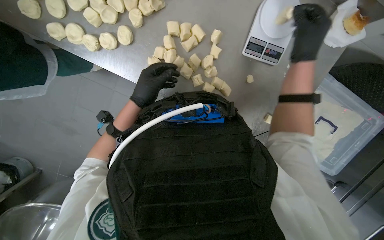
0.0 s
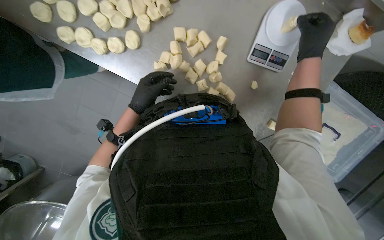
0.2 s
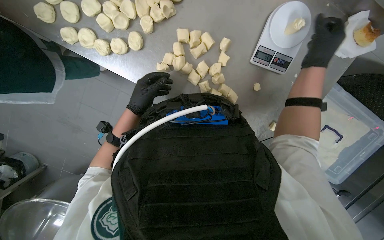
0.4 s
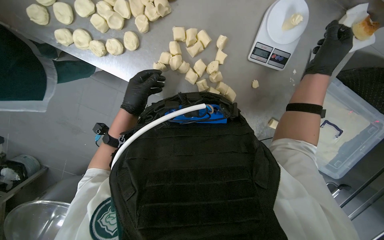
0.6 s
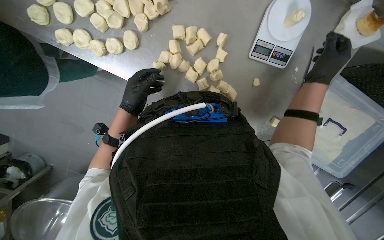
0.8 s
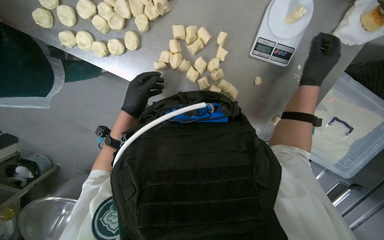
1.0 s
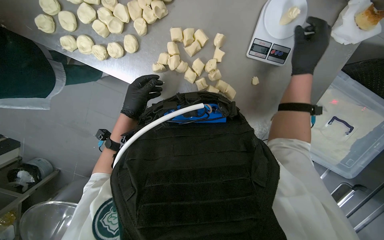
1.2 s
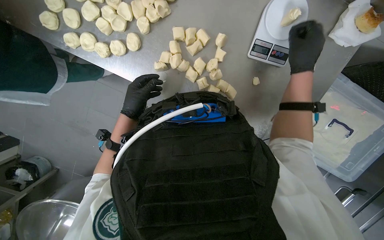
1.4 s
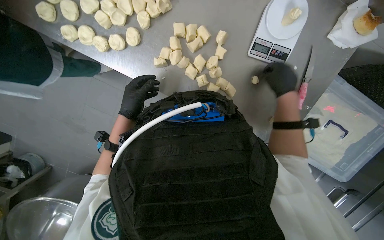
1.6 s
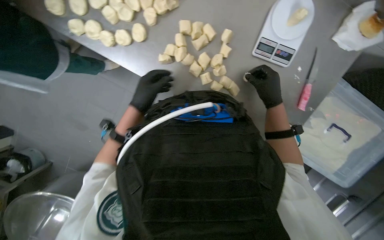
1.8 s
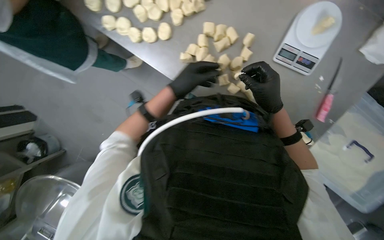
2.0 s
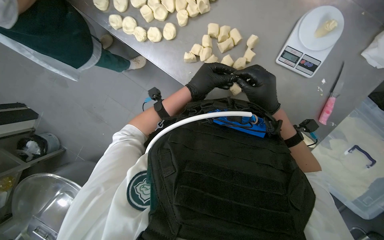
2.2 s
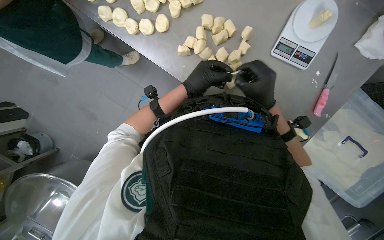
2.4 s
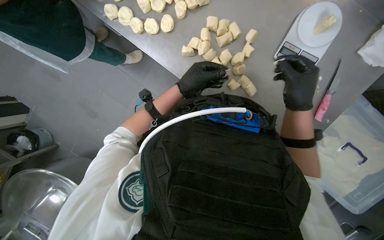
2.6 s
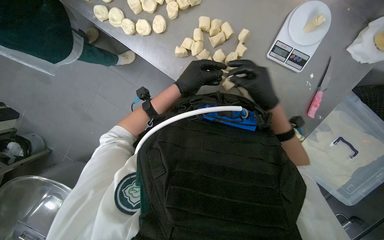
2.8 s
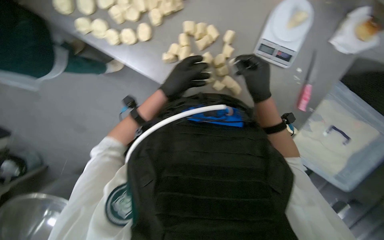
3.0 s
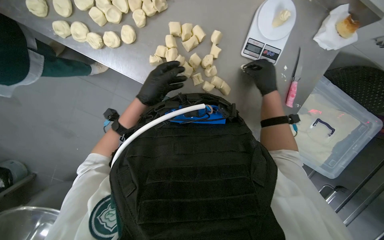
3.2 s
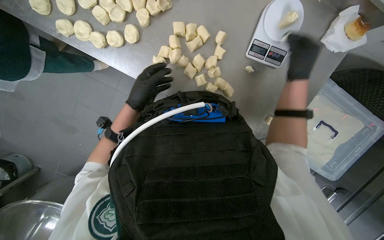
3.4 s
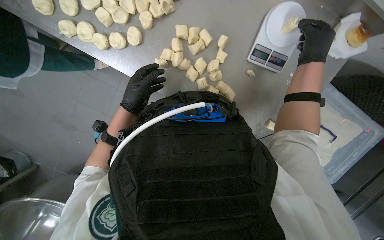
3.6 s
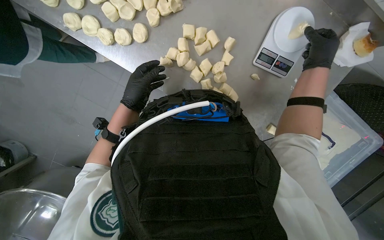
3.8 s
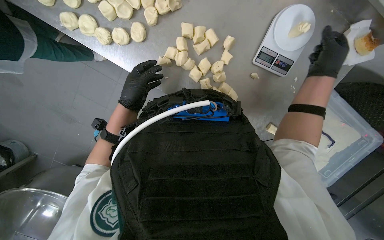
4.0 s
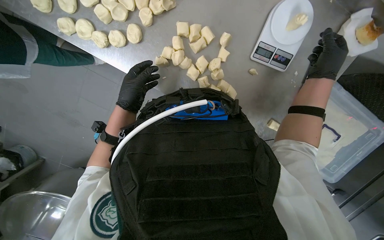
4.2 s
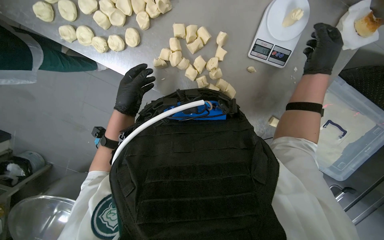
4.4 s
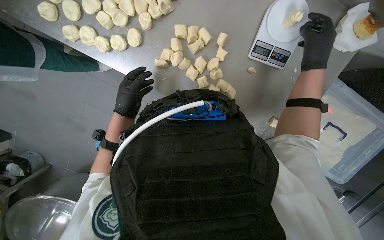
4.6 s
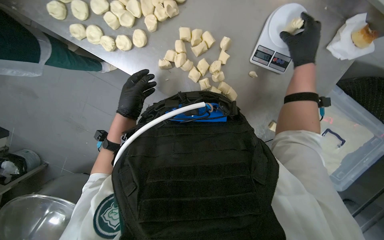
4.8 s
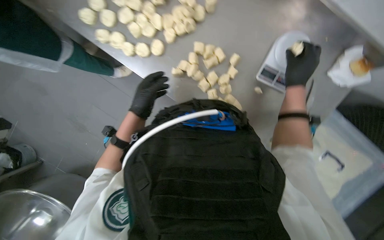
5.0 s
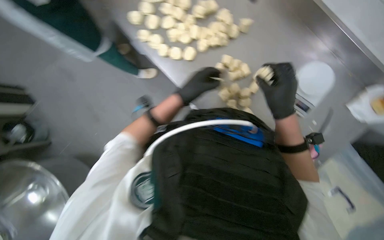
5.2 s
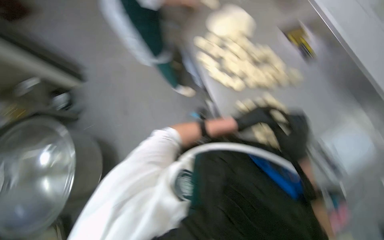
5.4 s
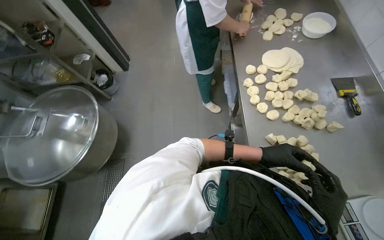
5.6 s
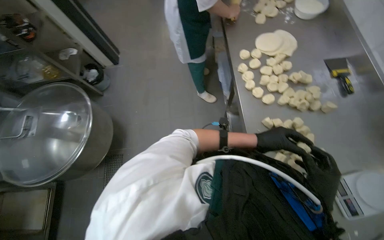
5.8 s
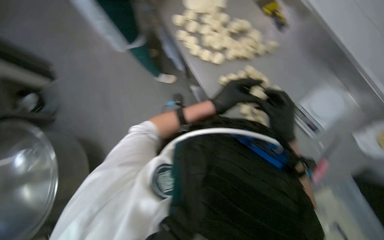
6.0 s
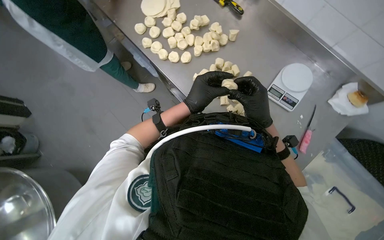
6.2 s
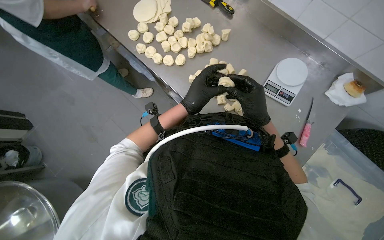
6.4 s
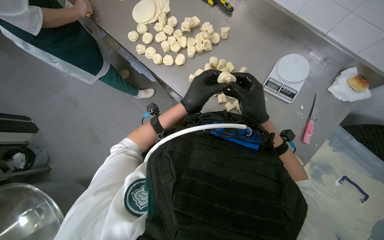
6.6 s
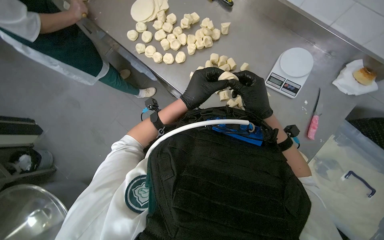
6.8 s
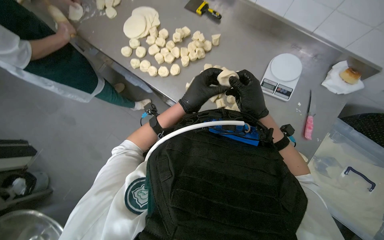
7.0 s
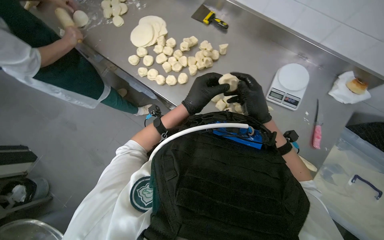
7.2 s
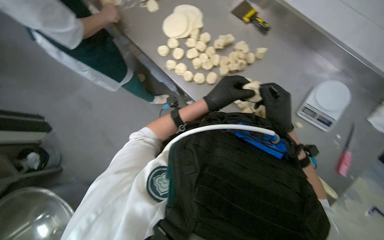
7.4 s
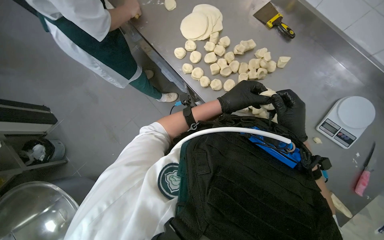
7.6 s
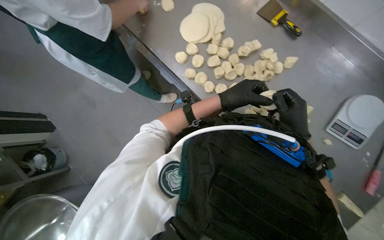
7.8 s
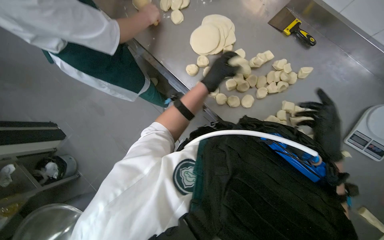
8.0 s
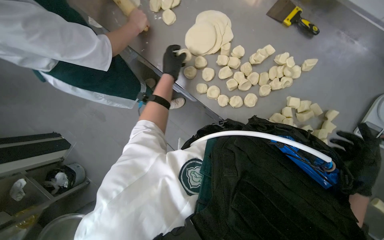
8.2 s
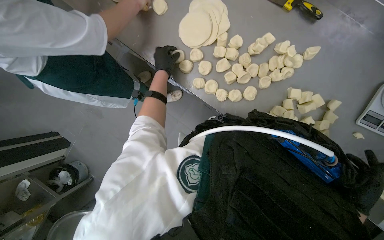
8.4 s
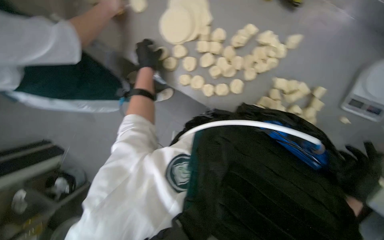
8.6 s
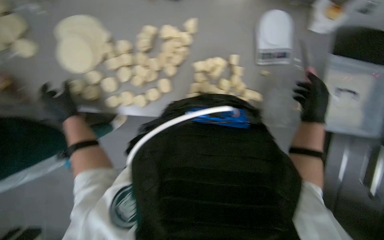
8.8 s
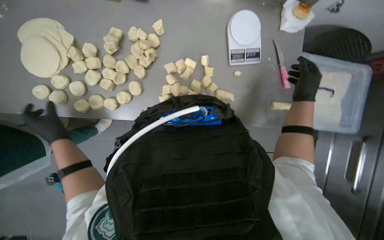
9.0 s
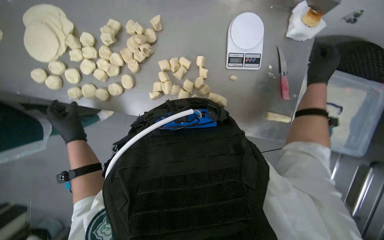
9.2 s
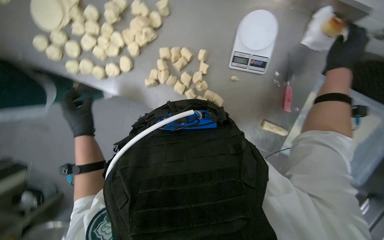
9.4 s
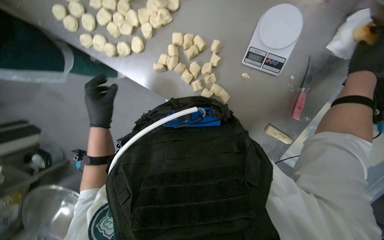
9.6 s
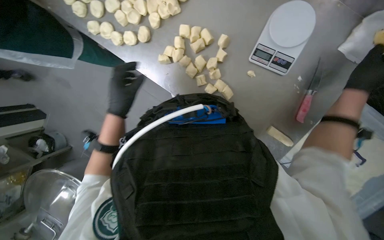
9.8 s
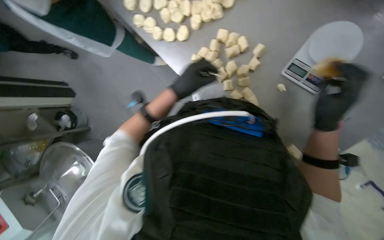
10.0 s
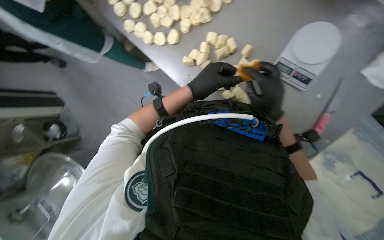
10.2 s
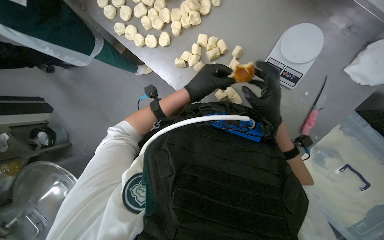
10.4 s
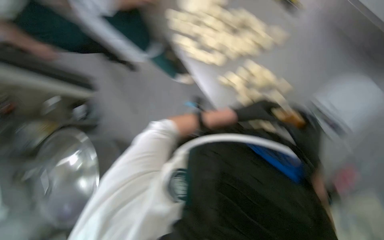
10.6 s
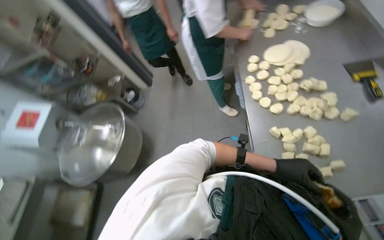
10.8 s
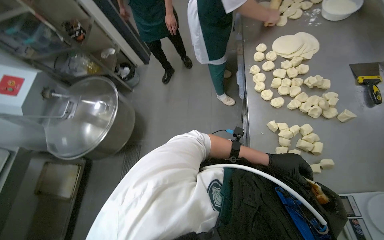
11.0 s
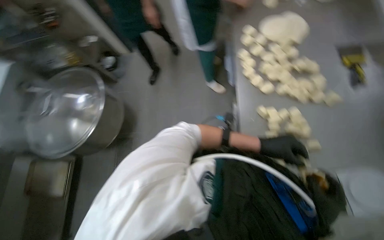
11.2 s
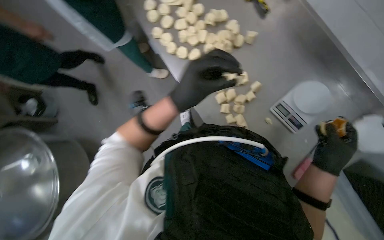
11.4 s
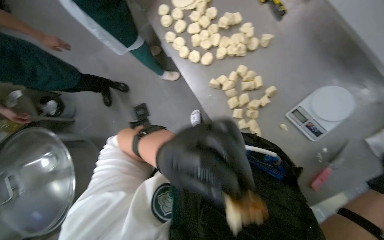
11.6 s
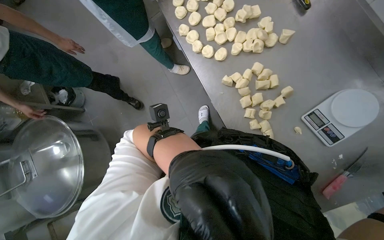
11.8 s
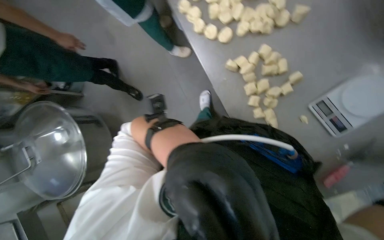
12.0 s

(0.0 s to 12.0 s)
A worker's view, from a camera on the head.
Job: preparing food.
The whole recording: Weighing and shaping dough portions. The worker weighs individual dough pieces on a scale and shapes them.
0.0 s - 1.6 s: The right hand moves farther from the camera, roughly 15 cm.
1.6 s - 3.0 s: The left hand moves to the right, roughly 10 cm; the right hand moves left and right over approximately 10 cm, changing direction 2 times.
3.0 s - 4.4 s: The left hand shifts approximately 10 cm to the left. The right hand travels to the right and up the picture by some 20 cm.
4.4 s - 6.0 s: The camera pitches upward, by approximately 20 degrees. The scene turns approximately 35 degrees clockwise in the picture.
7.6 s - 9.0 s: The wearer looks roughly 55 degrees further to the right.
9.0 s - 10.4 s: The scene turns some 35 degrees clockwise in the picture.

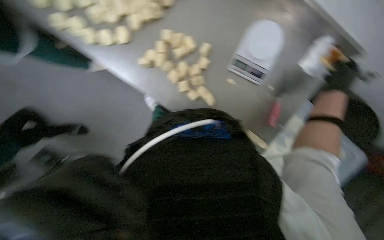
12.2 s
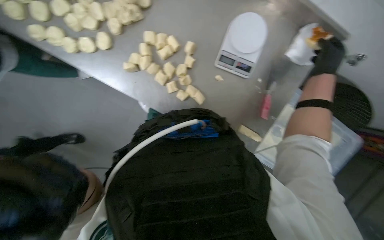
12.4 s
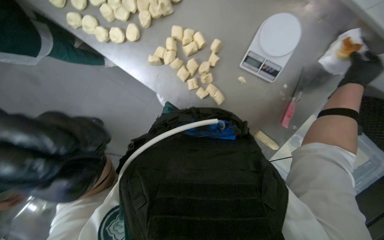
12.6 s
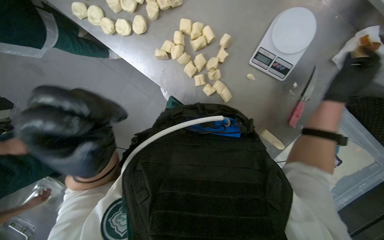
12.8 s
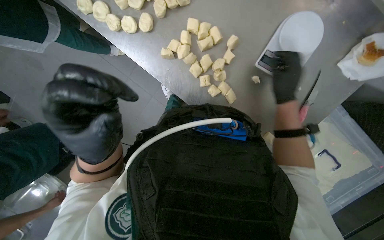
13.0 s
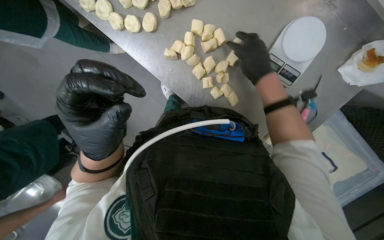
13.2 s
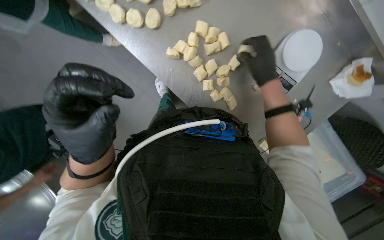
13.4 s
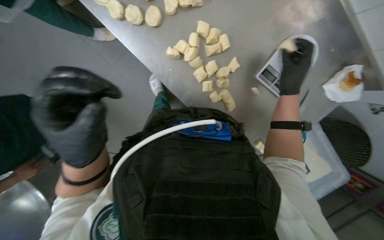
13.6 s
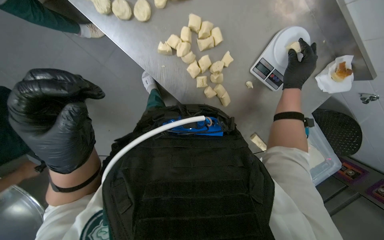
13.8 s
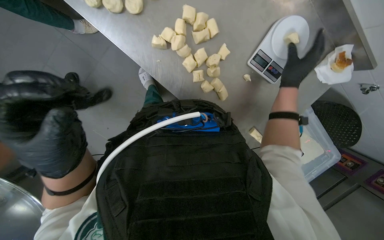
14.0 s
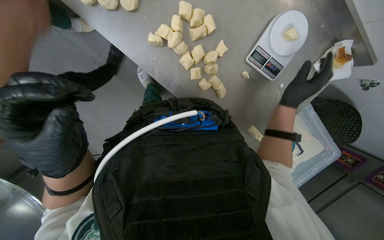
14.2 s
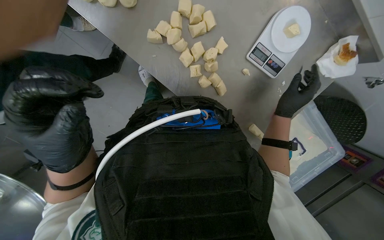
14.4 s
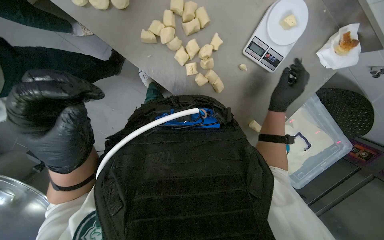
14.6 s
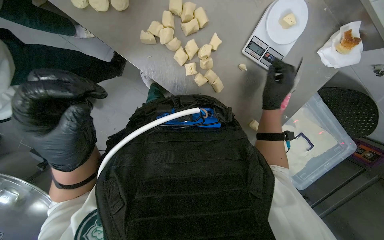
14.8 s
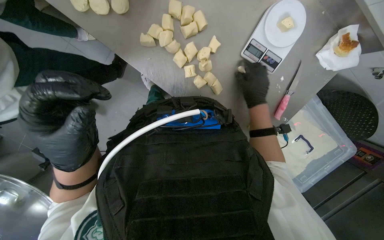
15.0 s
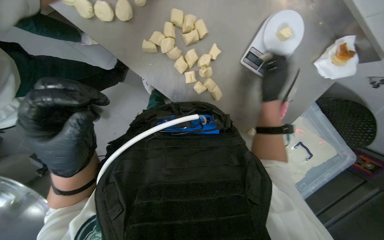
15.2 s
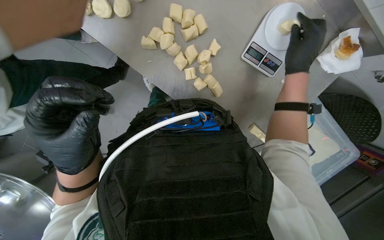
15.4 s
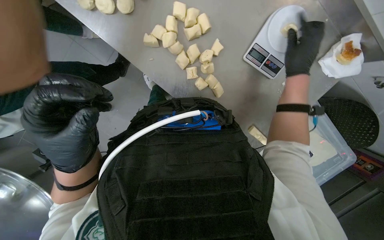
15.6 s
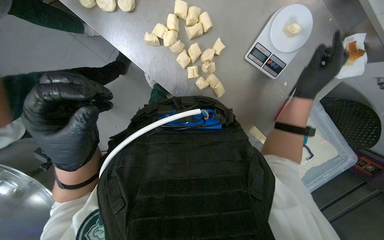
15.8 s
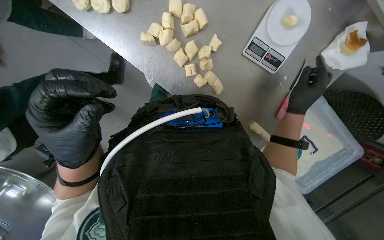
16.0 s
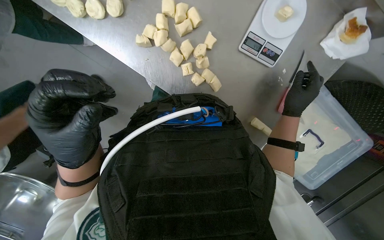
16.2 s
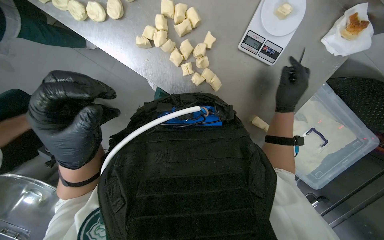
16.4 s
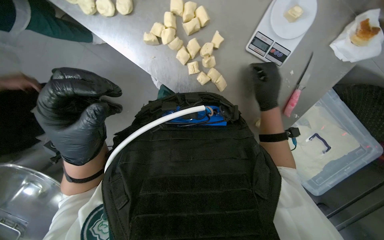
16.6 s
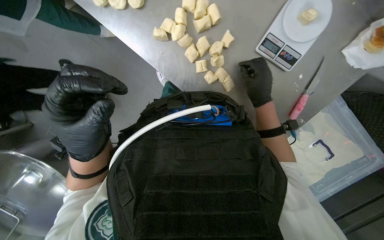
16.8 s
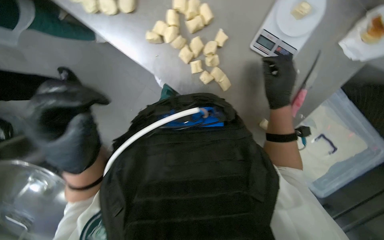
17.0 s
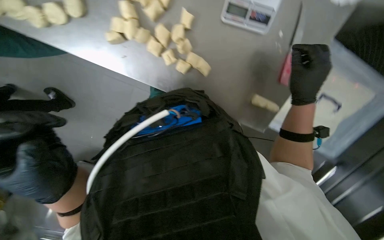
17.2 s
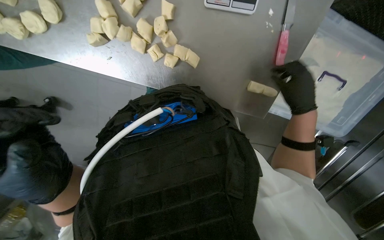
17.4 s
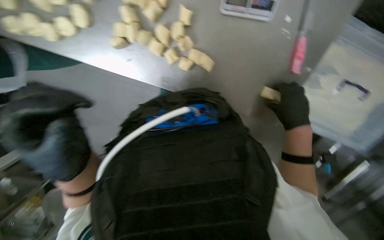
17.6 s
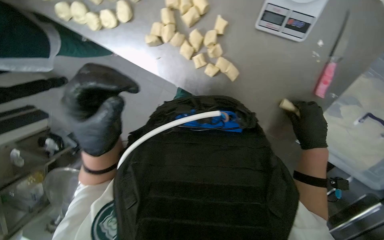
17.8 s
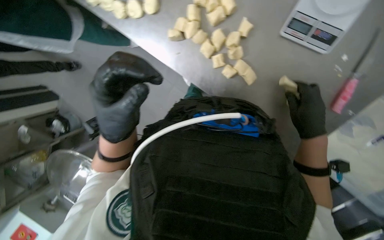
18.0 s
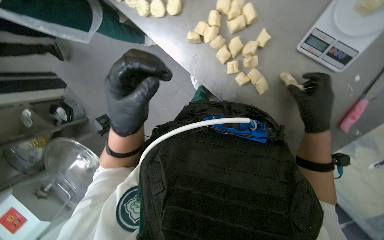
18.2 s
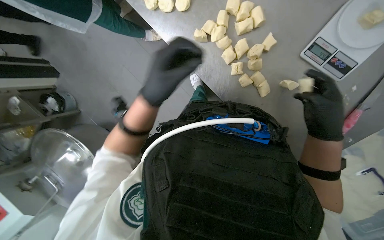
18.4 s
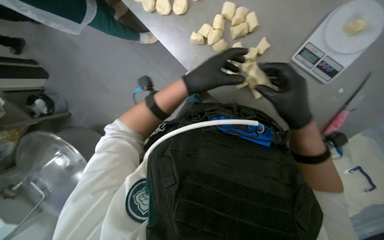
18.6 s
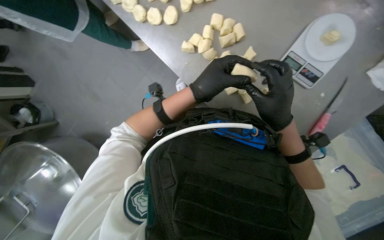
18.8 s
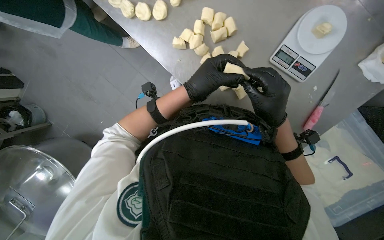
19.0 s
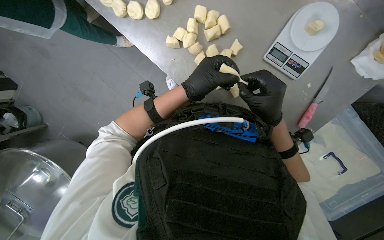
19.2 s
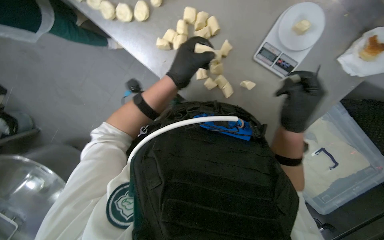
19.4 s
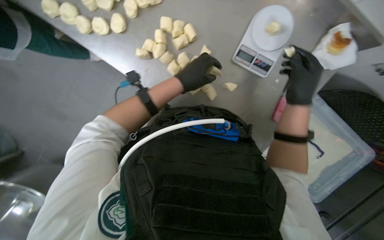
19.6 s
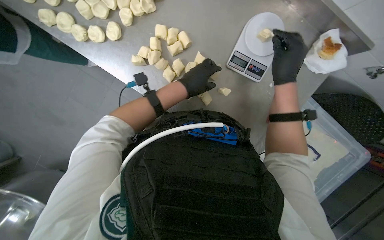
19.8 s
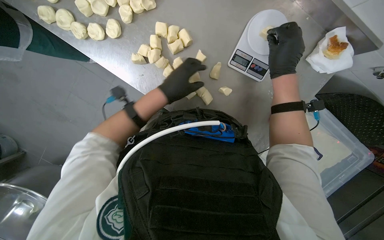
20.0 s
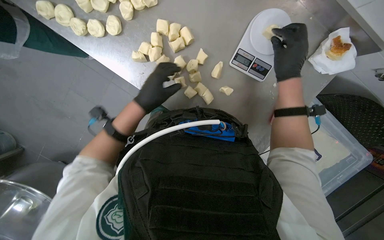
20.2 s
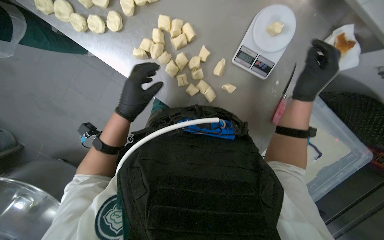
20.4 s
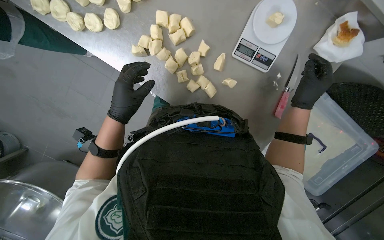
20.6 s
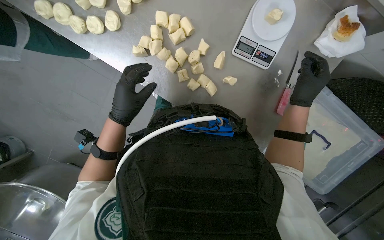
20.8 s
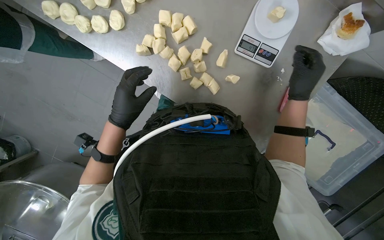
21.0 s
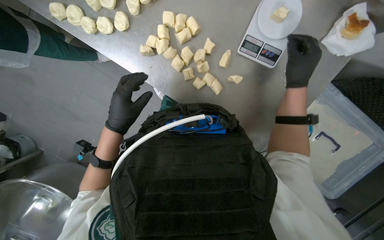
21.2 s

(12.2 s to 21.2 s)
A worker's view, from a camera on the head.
Job: preparing food.
The whole recording: Weighing and shaping dough portions. The worker weighs individual dough pieces on a scale and shapes them.
18.2 s - 19.8 s: The view swings about 15 degrees to the right. The left hand heads to the right, farther from the camera and up the picture, covering approximately 30 cm, while the right hand is displaced up the picture by approximately 10 cm.
19.8 s - 21.2 s: The left hand is displaced to the left and down the picture by approximately 25 cm.
